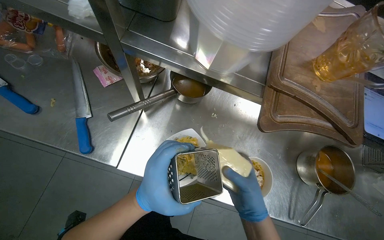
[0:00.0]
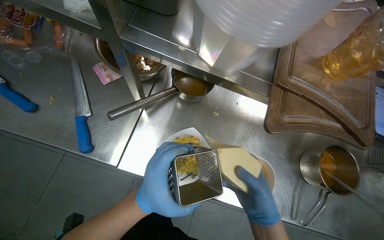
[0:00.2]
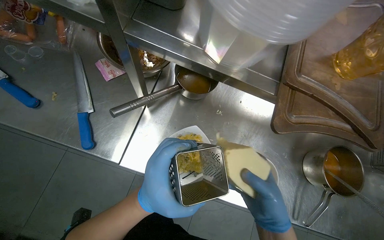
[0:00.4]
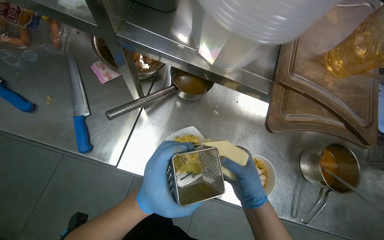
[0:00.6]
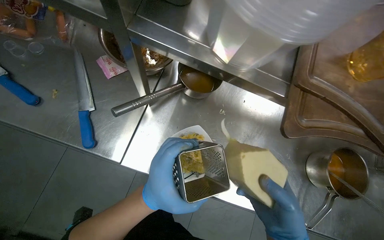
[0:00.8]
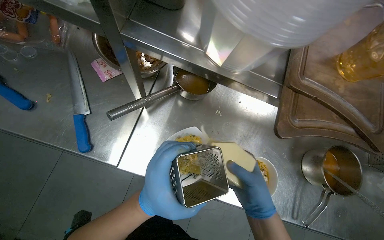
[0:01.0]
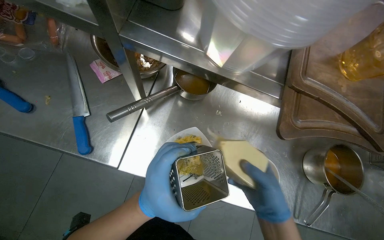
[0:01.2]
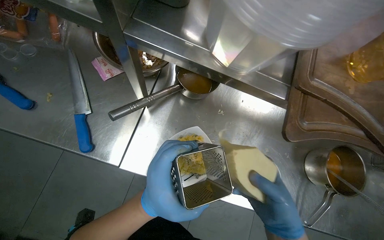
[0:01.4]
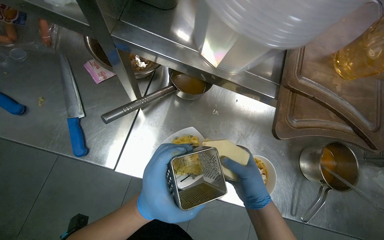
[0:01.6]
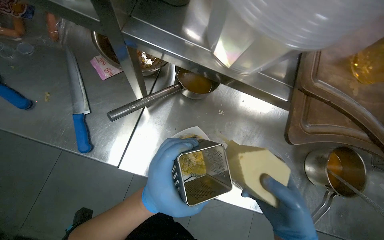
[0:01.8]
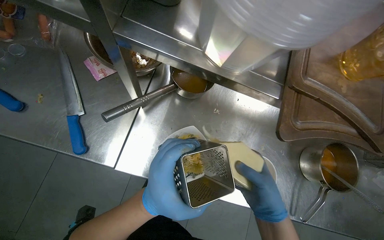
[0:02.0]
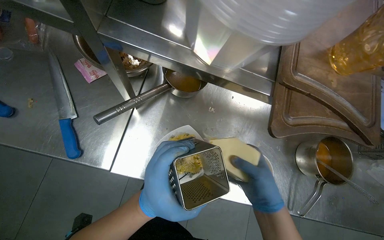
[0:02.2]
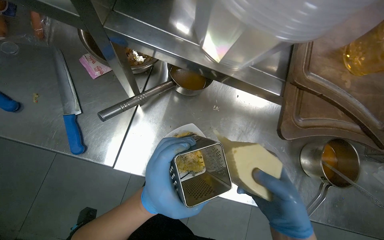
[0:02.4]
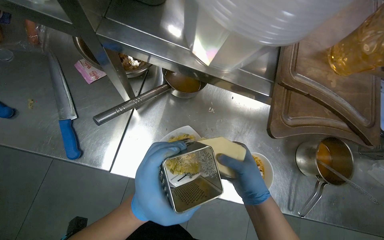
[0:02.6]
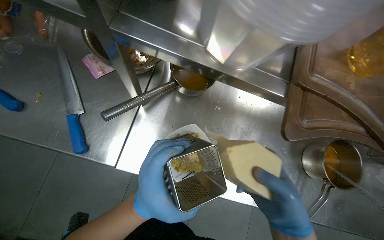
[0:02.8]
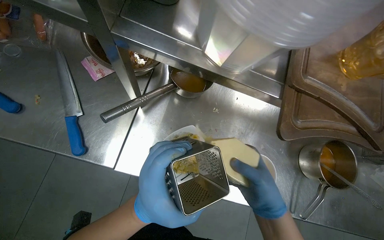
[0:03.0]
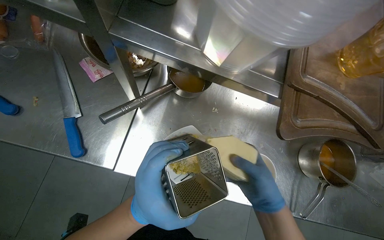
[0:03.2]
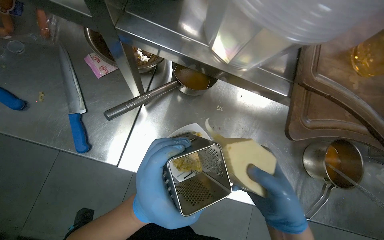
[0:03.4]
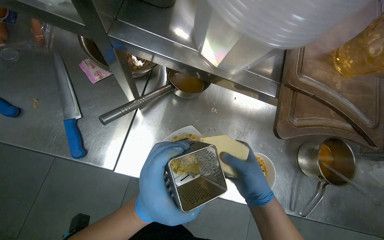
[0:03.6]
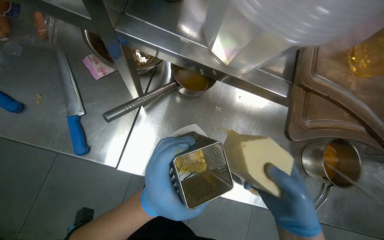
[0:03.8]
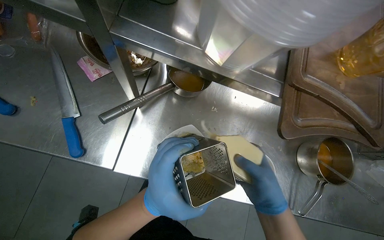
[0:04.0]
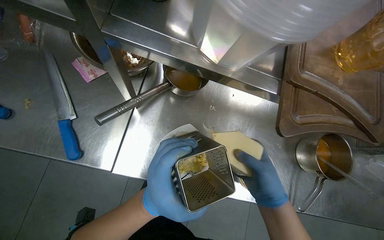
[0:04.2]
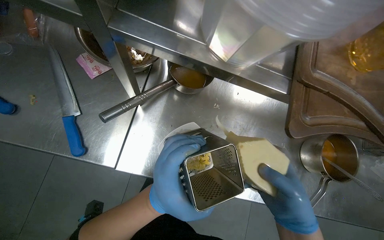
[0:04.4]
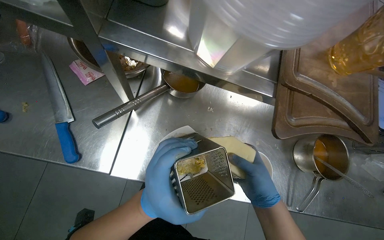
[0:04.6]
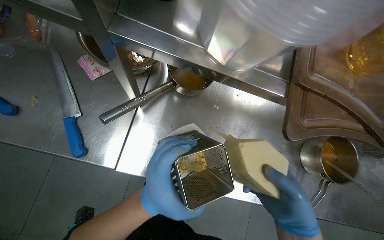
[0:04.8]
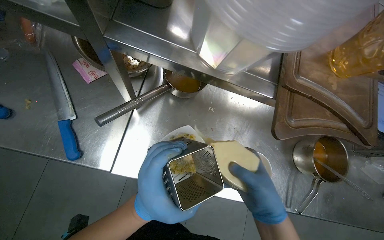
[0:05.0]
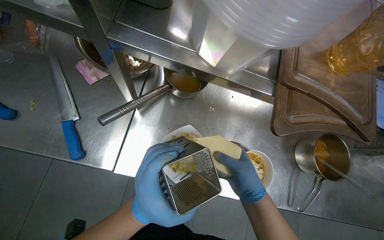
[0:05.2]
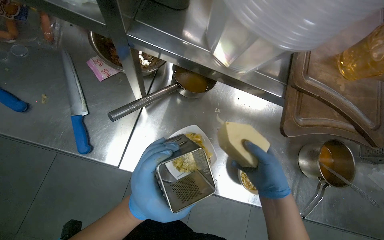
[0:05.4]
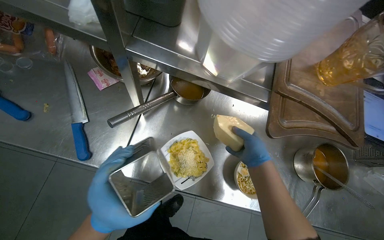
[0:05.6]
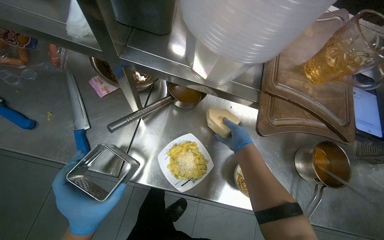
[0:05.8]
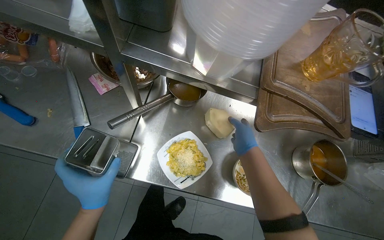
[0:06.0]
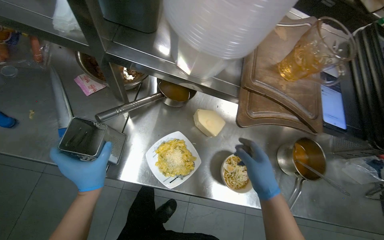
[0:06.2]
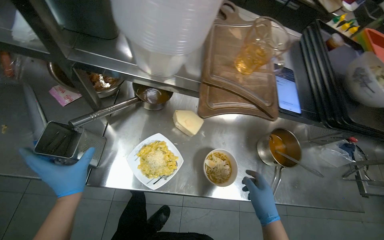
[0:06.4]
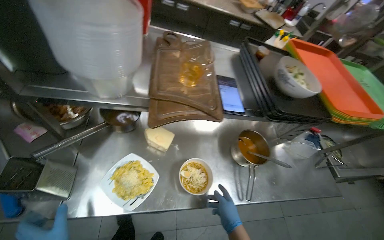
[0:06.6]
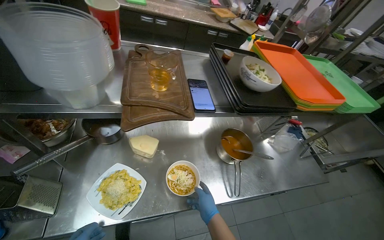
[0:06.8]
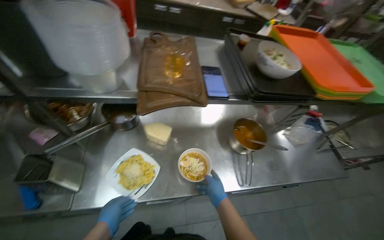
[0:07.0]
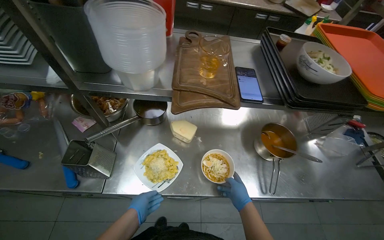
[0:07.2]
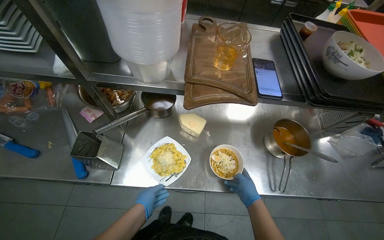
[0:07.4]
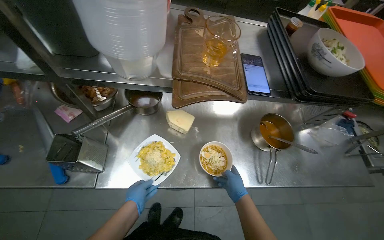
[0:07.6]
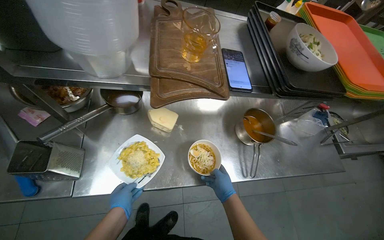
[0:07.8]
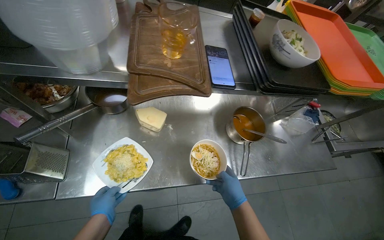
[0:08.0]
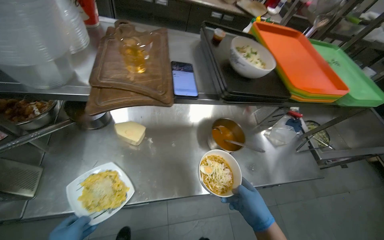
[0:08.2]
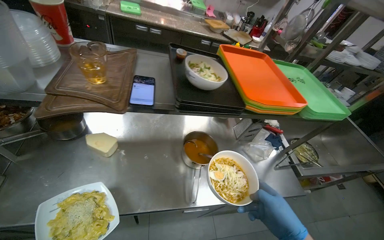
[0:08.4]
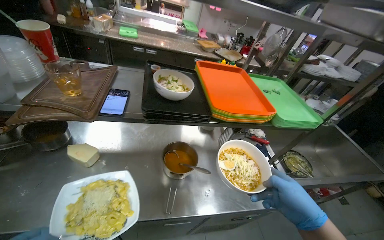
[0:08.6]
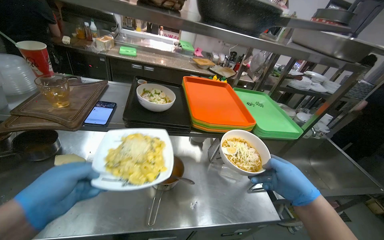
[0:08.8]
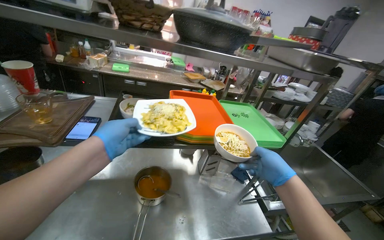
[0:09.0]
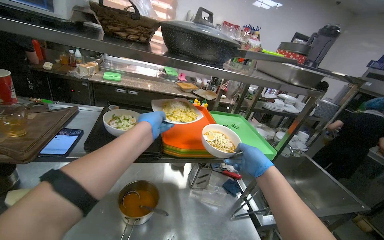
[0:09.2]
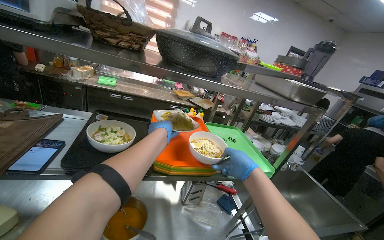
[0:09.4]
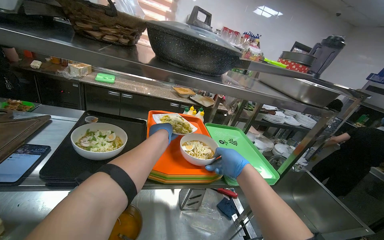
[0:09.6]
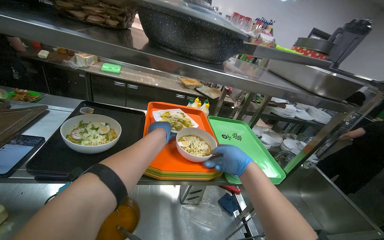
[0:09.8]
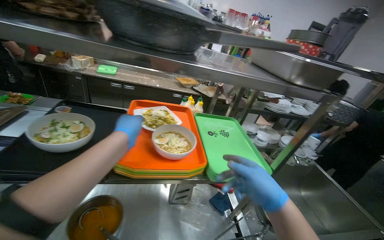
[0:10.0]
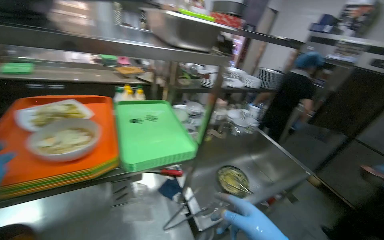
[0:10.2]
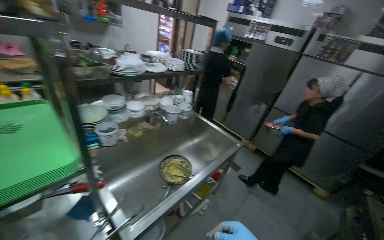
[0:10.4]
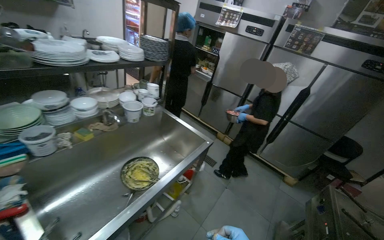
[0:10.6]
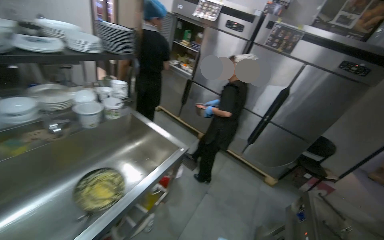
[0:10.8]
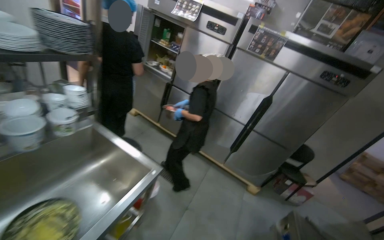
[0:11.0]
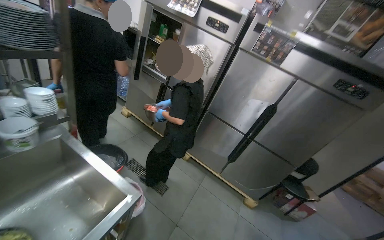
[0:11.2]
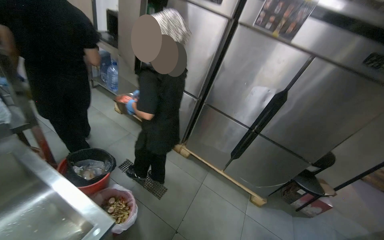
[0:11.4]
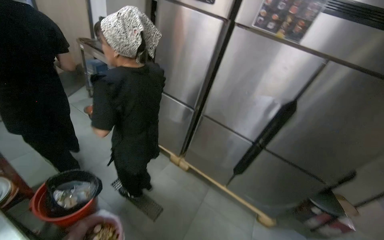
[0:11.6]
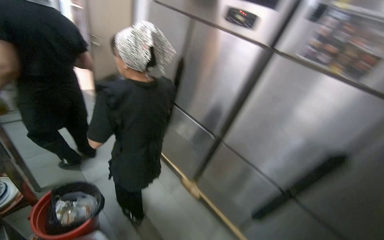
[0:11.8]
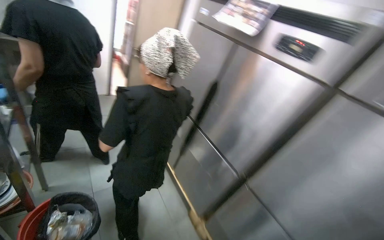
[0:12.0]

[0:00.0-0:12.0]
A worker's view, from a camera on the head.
Job: preparing food.
The whole recording: Preparing and delivering customer order. The worker stirs pasta, transfers it to a plate, grates cheese, assembles multiple dishes on a tray, and carries the completed order to the serving window.
0.0 to 4.4 s: The hands work in one place, with small movements.
4.4 to 6.0 s: The right hand shifts about 20 cm up the picture and farther from the camera. The left hand heads to the left, covering some 15 cm.
7.6 to 9.0 s: The camera travels to the right, about 60 cm. The wearer looks approximately 30 degrees further upward.
9.0 to 10.4 s: The wearer moves about 60 cm. The head turns to the right by some 35 degrees.
10.4 to 12.0 s: The camera is carried some 1.5 m.

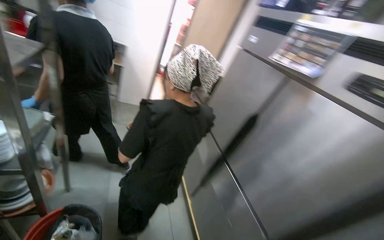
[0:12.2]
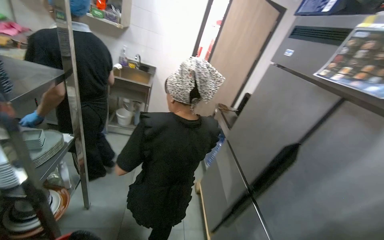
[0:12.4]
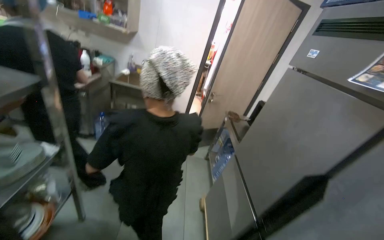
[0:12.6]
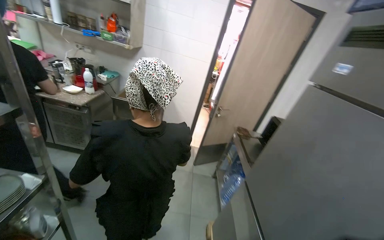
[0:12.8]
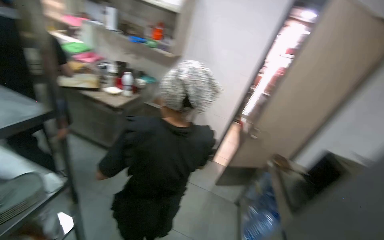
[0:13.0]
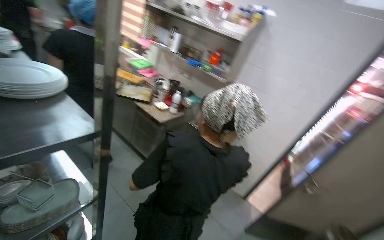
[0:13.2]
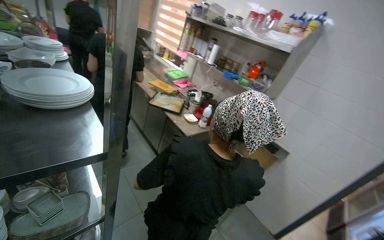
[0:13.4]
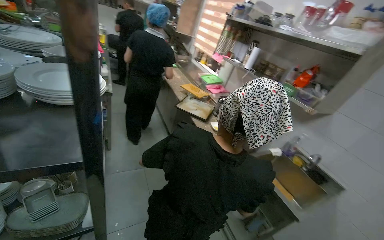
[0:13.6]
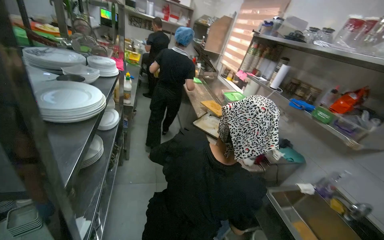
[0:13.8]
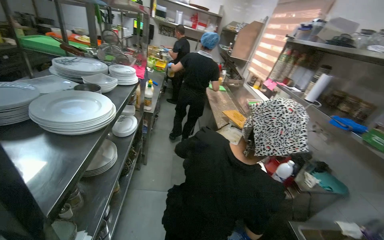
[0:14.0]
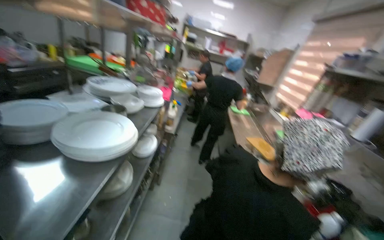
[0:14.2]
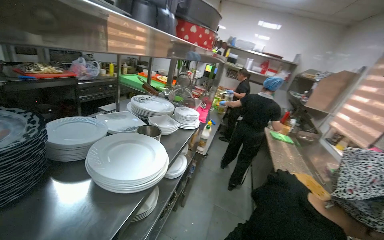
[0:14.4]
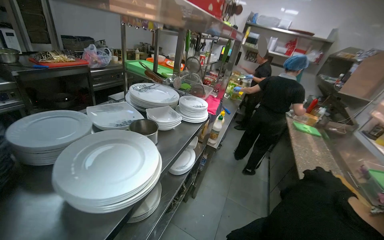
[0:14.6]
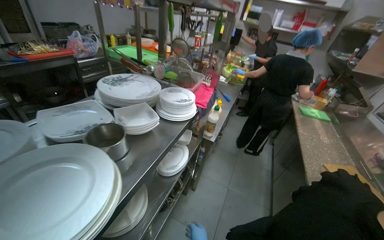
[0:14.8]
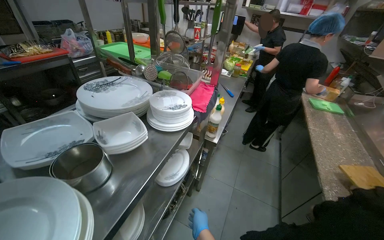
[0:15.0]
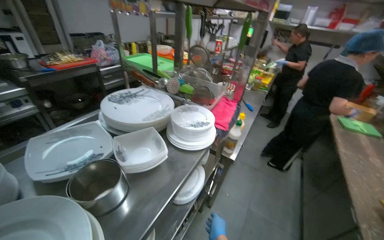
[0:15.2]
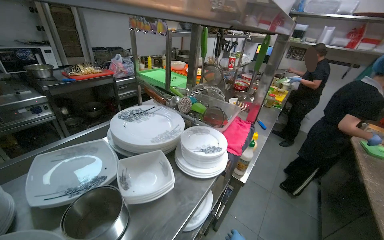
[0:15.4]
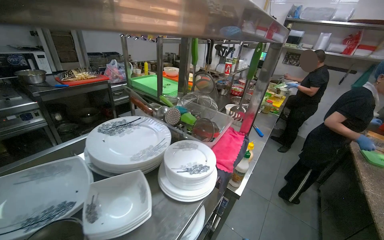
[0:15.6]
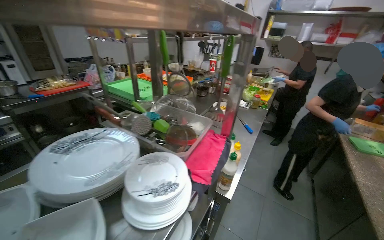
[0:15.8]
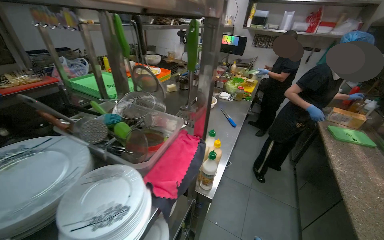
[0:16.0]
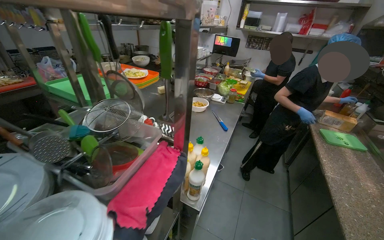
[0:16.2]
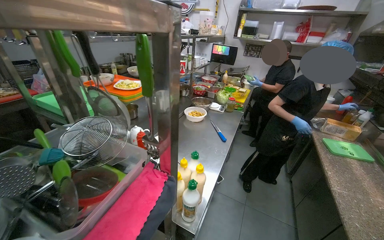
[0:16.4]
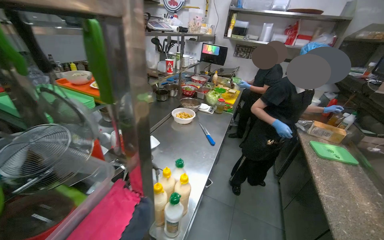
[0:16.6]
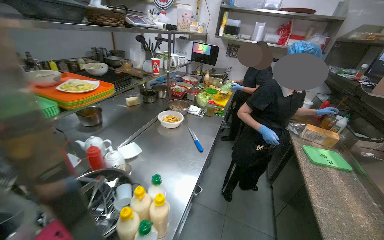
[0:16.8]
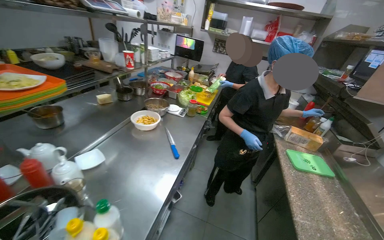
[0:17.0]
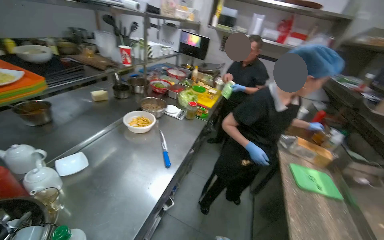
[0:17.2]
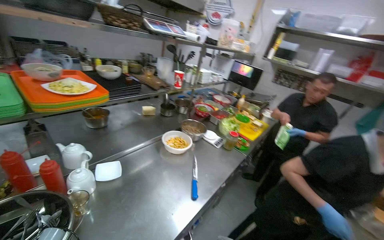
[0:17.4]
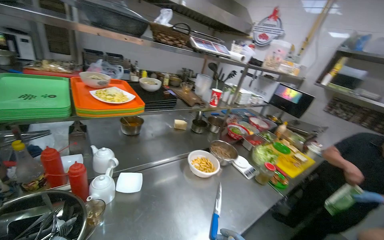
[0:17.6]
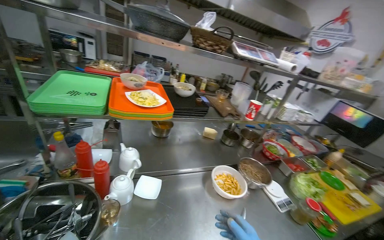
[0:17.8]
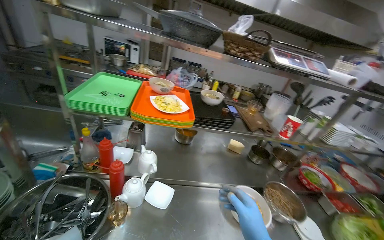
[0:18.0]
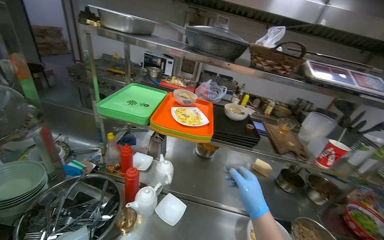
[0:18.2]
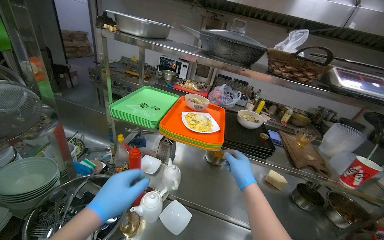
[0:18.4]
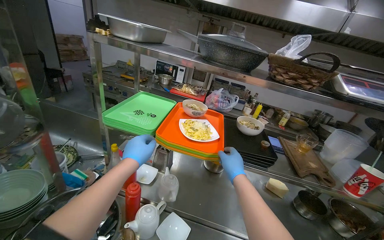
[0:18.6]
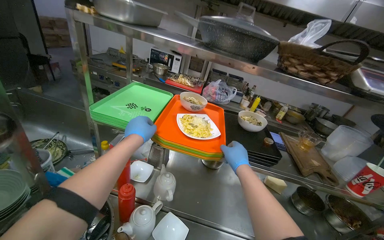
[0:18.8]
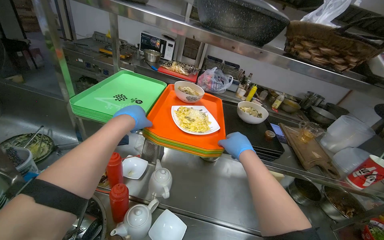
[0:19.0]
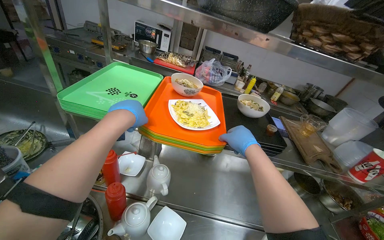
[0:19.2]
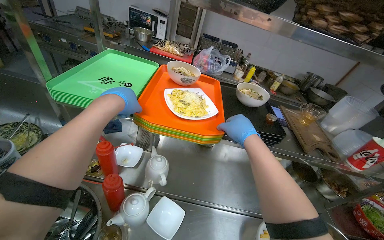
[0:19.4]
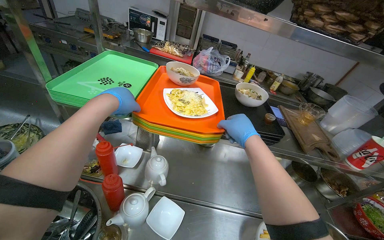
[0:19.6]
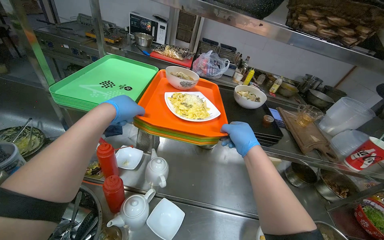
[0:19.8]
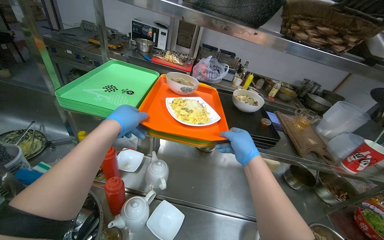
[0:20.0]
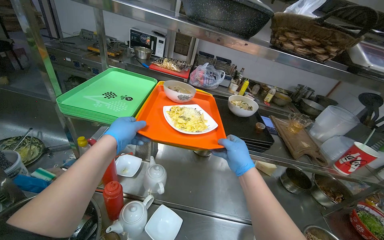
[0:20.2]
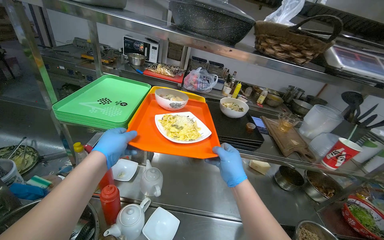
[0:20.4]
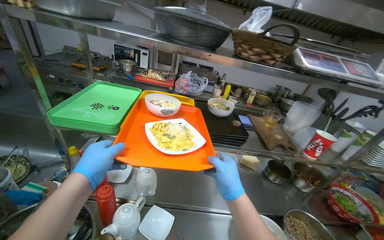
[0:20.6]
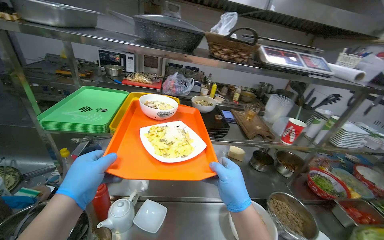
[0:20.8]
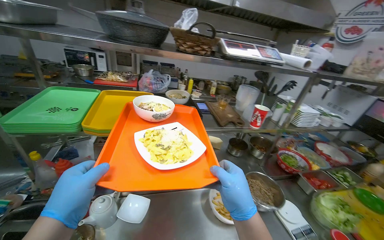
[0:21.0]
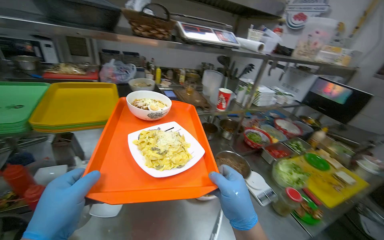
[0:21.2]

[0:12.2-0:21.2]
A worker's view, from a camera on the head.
Job: preparing food.
The whole recording: Preparing and delivering customer order. The worker stirs pasta, transfers it to a plate, grates cheese, assembles multiple dishes on a tray, and carries the completed order to the serving window.
12.2 to 13.8 s: The head travels approximately 1 m. The head turns to the left by approximately 90 degrees. The view tips upward by some 30 degrees.
13.8 to 15.2 s: The camera is carried roughly 70 cm. The wearer looks roughly 45 degrees further to the left.
15.2 to 16.6 s: The camera is carried about 50 cm.
16.6 to 18.2 s: The camera is carried approximately 70 cm. The head turns to the left by some 75 degrees. The view tips upward by approximately 20 degrees.
18.2 to 19.8 s: The right hand travels farther from the camera and up the picture by approximately 30 cm.
19.8 to 21.2 s: The wearer's head swings roughly 30 degrees to the right.
